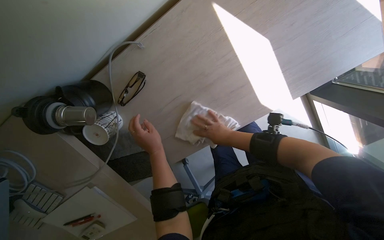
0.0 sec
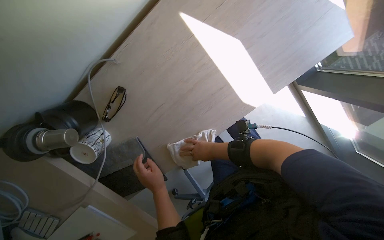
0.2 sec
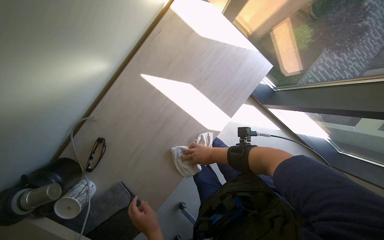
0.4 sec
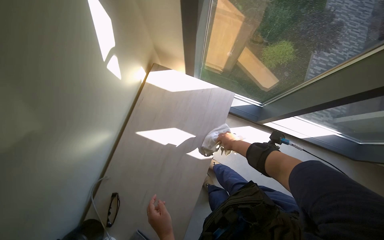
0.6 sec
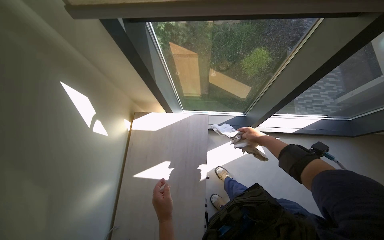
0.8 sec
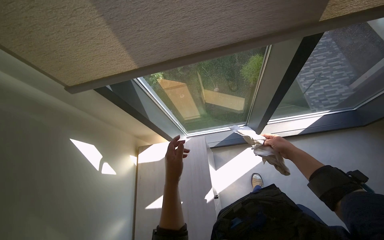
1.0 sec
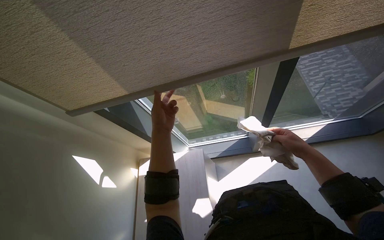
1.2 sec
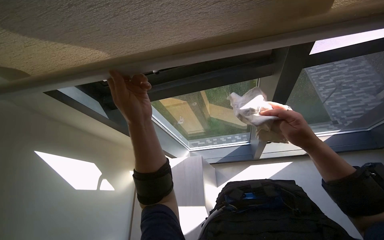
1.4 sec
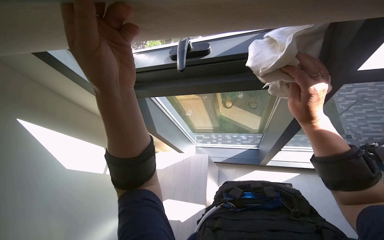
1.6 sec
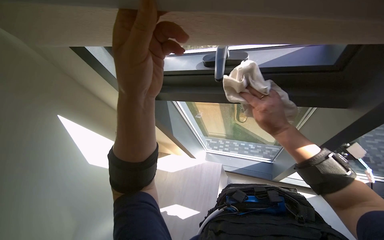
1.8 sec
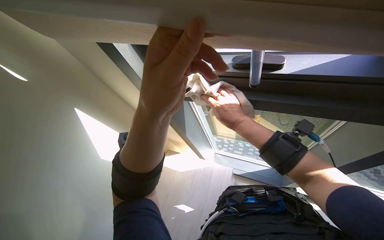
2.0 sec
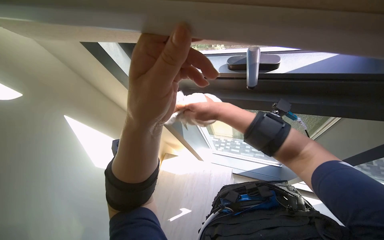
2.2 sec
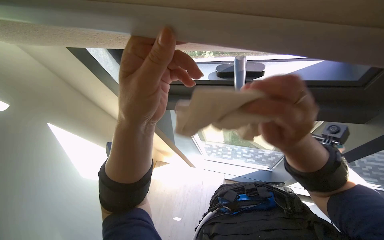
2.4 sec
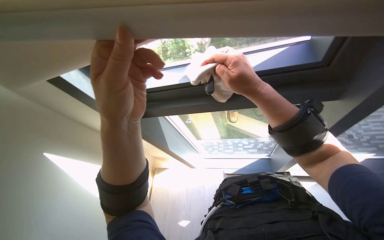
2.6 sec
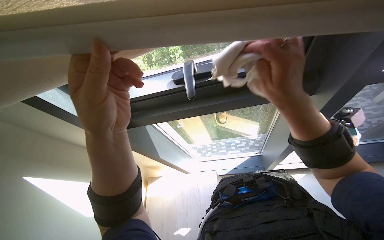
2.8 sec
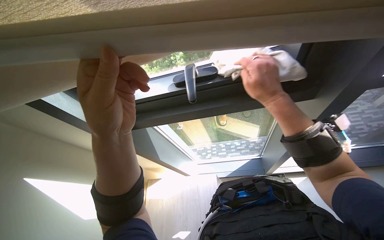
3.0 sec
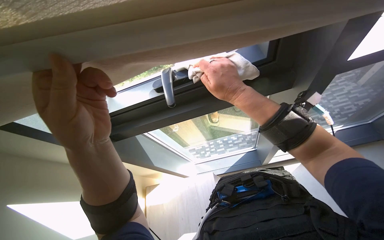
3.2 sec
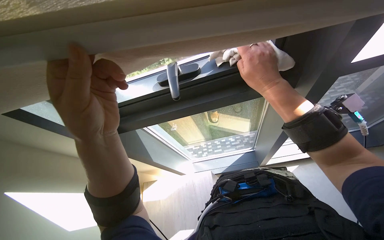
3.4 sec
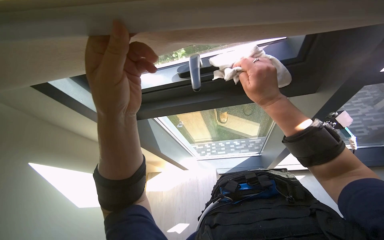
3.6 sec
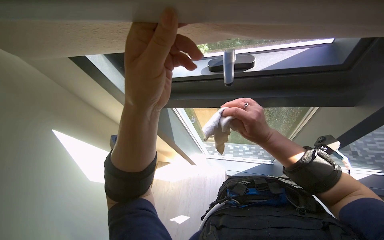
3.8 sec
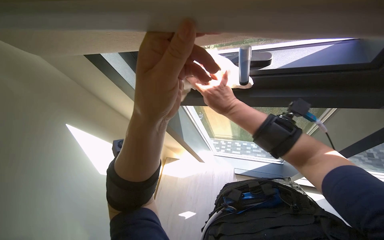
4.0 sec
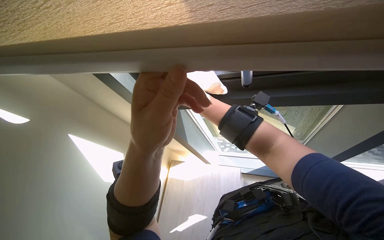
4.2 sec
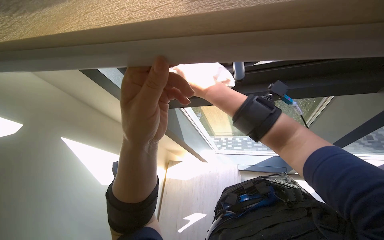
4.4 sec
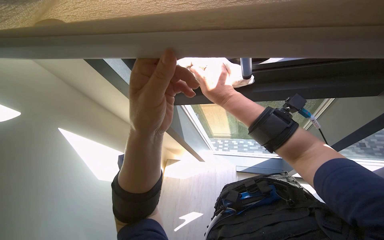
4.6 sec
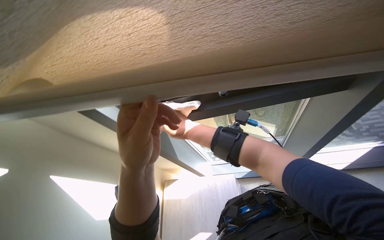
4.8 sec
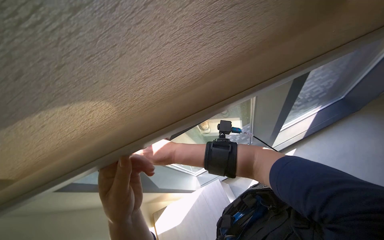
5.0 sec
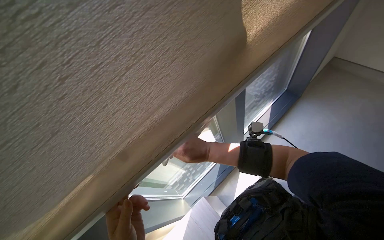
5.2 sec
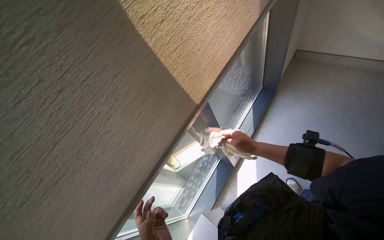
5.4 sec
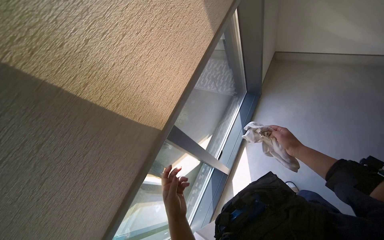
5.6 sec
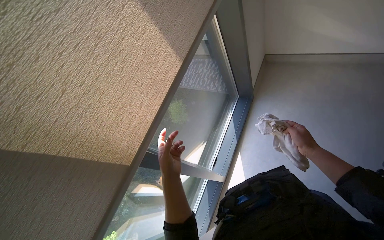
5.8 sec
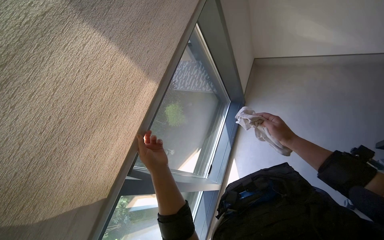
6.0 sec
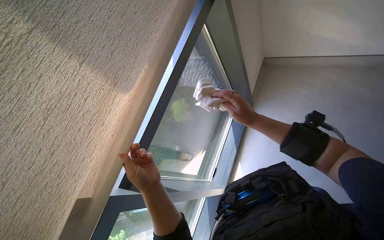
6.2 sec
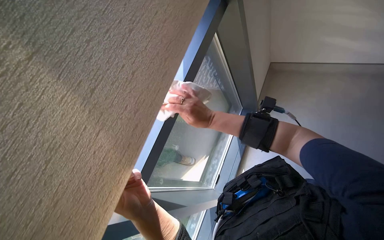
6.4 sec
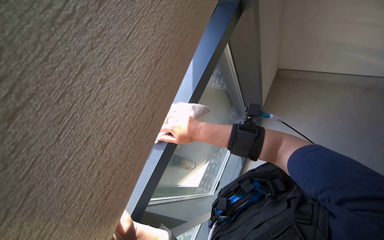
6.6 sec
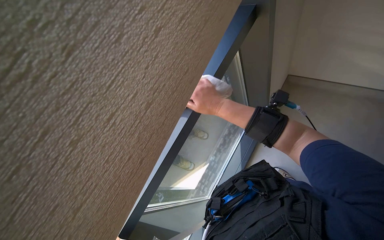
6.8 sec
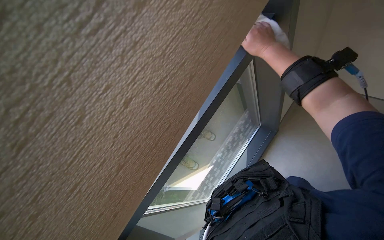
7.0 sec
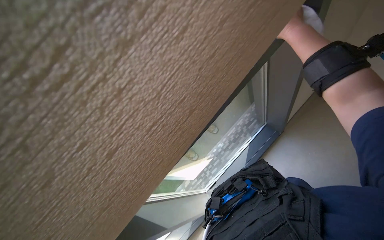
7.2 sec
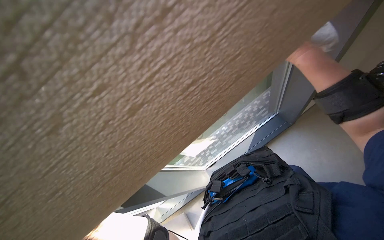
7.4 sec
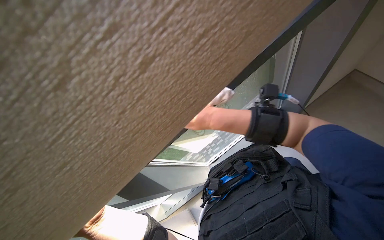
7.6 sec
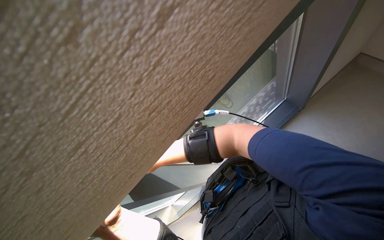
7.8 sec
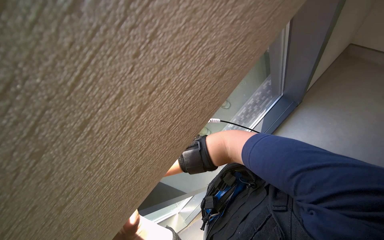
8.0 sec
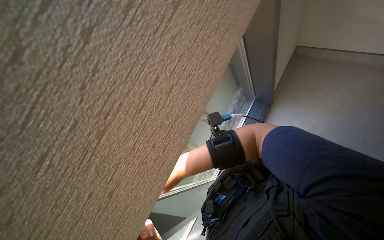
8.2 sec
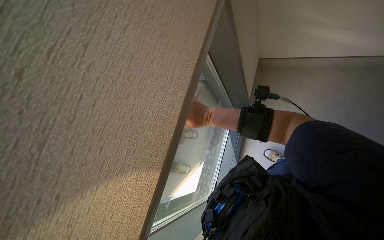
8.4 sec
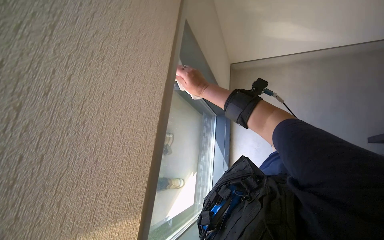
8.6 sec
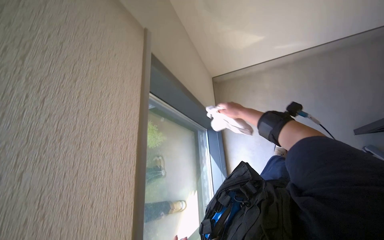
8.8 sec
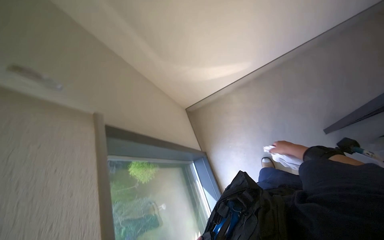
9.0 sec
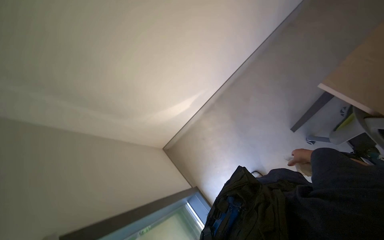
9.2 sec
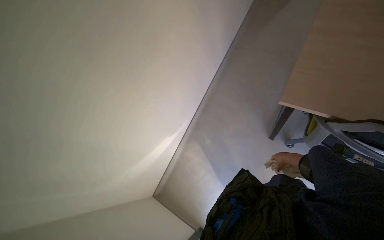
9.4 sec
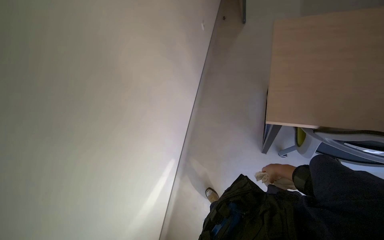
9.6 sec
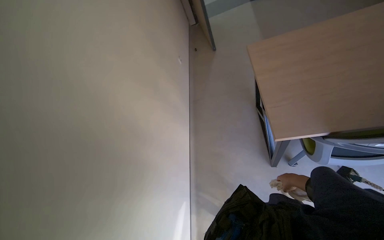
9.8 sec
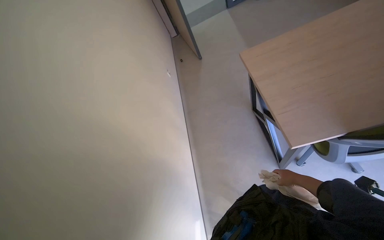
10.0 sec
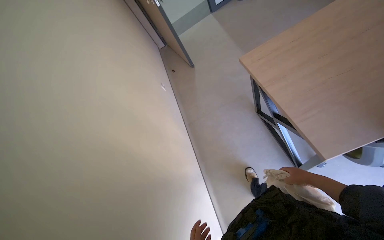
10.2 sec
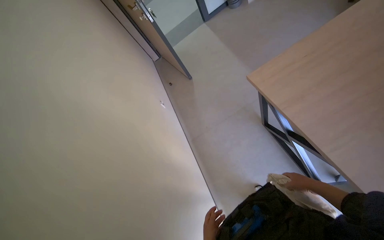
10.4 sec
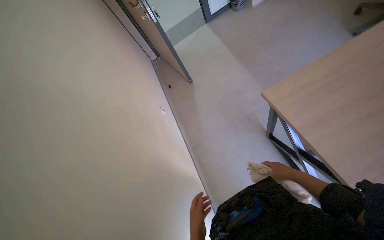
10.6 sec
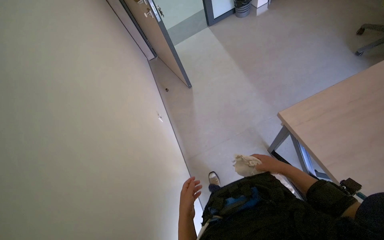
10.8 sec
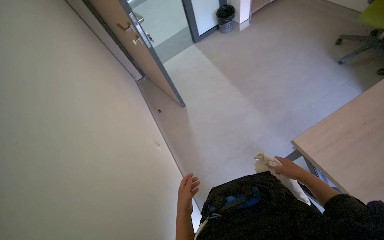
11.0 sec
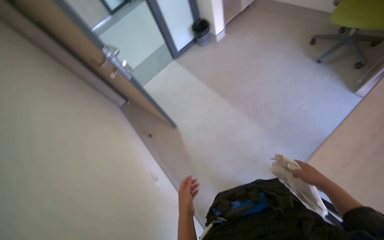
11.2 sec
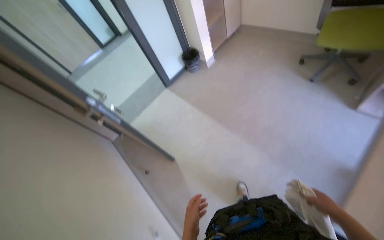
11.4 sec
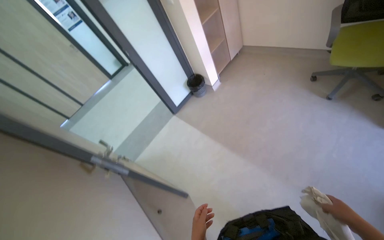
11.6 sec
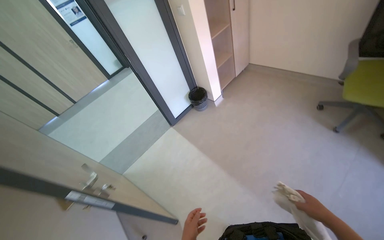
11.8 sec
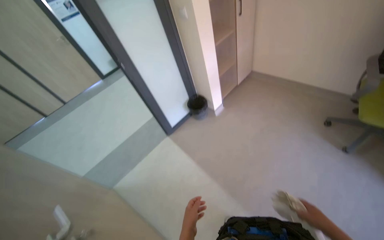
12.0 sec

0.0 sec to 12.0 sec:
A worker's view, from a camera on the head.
Job: wiping surfaces.
The whole recording: Wiping office surfaces. The worker wipes various surfaces in the office, including desks, monitors, window frames, and shelves, with a white cloth.
0.0 sec to 1.6 sec: The wearer moves approximately 70 cm. The camera sweeps to the left, by some 20 degrees. The wearer looks approximately 50 degrees further upward. The scene turns some 60 degrees counterclockwise in the picture.
1.6 sec to 3.0 sec: The right hand moves to the left and up the picture, roughly 15 cm.
3.0 sec to 4.4 sec: The right hand heads to the left, covering approximately 20 cm.
4.4 sec to 6.0 sec: The head turns to the right by roughly 30 degrees. The right hand shifts about 40 cm to the right.
7.6 sec to 9.0 sec: The head rotates approximately 25 degrees to the right. The wearer looks about 20 degrees further upward.
9.0 sec to 10.4 sec: The view tips upward by some 10 degrees. The right hand swings left and right, roughly 15 cm each way, with 2 reversals.
10.4 sec to 12.0 sec: The head travels approximately 1.5 m. The head rotates some 20 degrees to the right. The view tips upward by roughly 15 degrees.

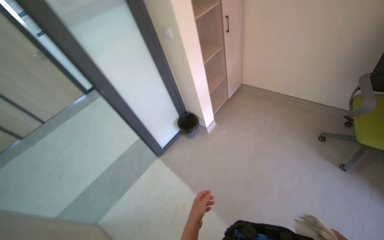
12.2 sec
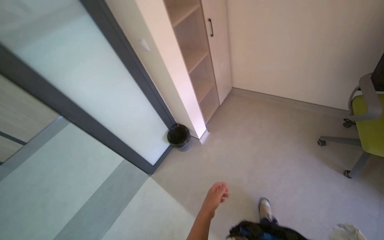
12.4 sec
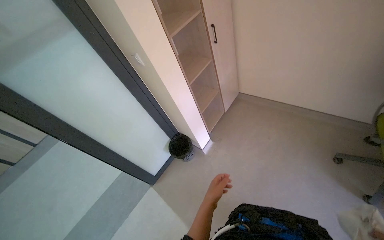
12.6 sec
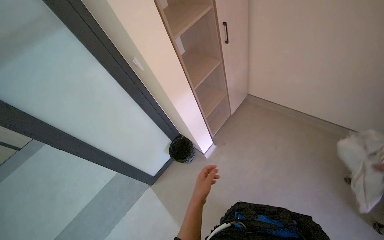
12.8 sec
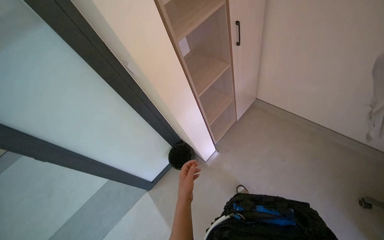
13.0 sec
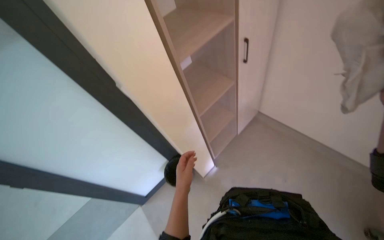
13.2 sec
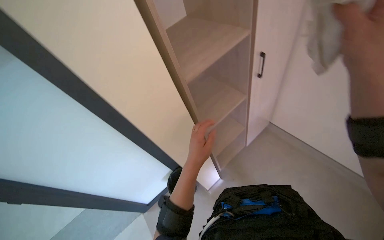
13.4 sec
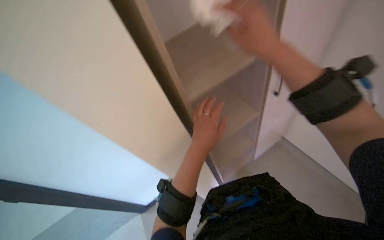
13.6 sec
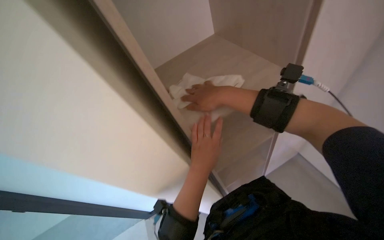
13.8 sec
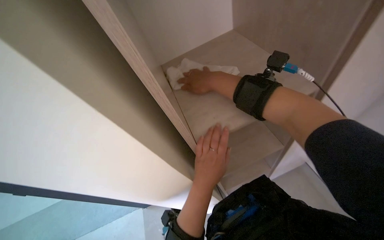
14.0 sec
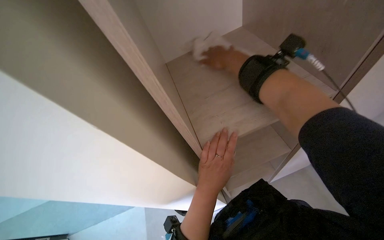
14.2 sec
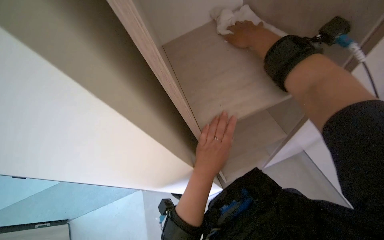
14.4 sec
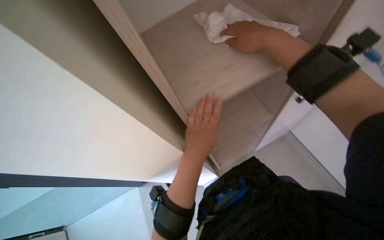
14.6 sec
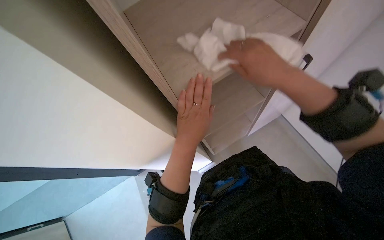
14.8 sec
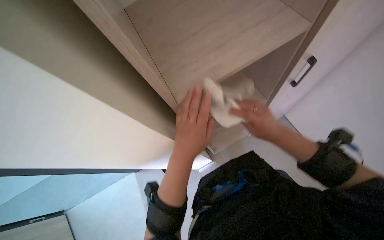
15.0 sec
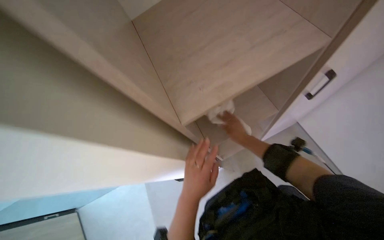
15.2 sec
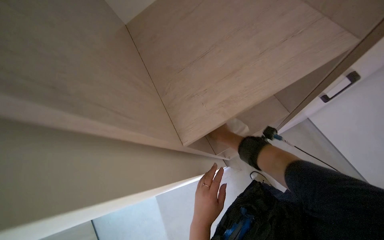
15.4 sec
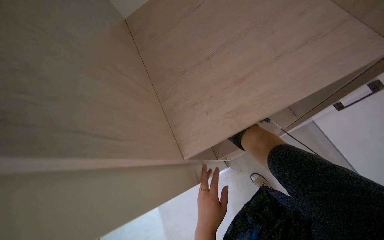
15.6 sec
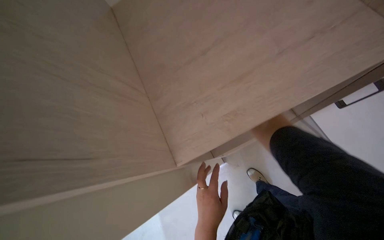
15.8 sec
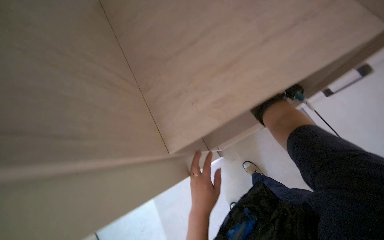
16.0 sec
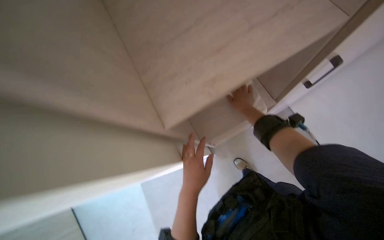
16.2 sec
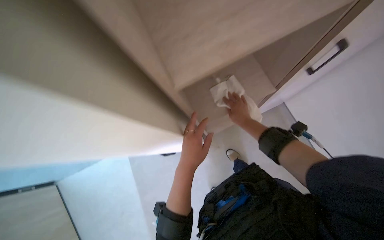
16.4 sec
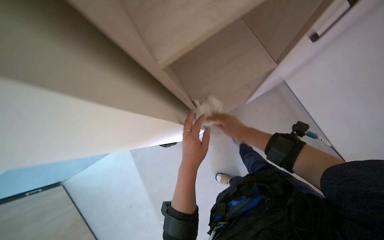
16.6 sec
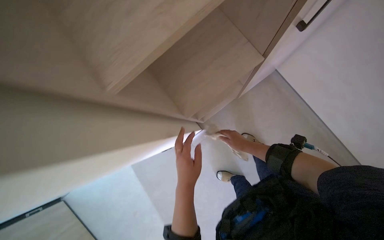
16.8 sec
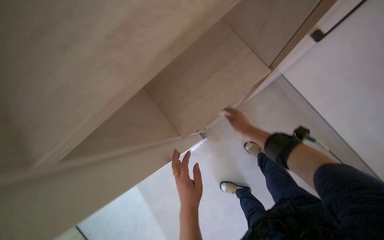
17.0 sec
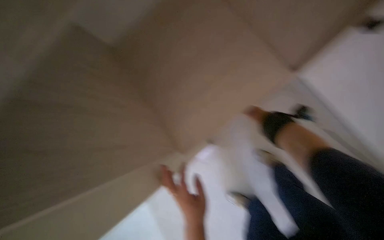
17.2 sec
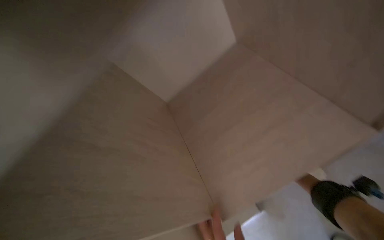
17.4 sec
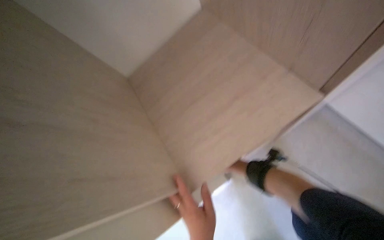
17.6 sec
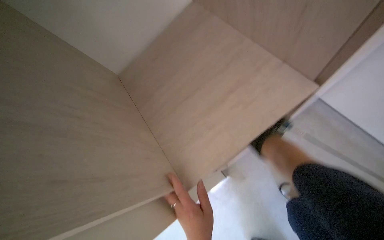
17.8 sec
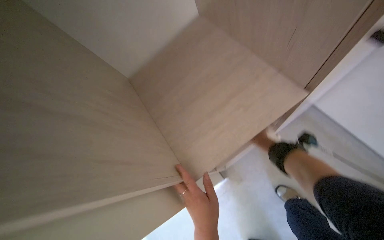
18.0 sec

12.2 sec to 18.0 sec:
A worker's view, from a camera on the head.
Job: wiping surfaces.
The whole recording: Wiping office surfaces. The worker wipes various surfaces in the office, including desks, monitors, window frames, and shelves, with a white cloth.
12.2 sec to 13.6 sec: The head travels some 50 cm. The head rotates some 25 degrees to the left.
13.6 sec to 15.0 sec: The right hand is displaced down the picture, to the right and farther from the camera by roughly 35 cm.
15.0 sec to 16.6 sec: The left hand reaches some 15 cm down the picture, then returns.
16.6 sec to 18.0 sec: The view swings about 20 degrees to the left.

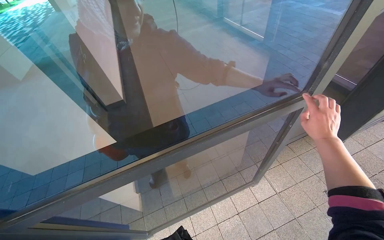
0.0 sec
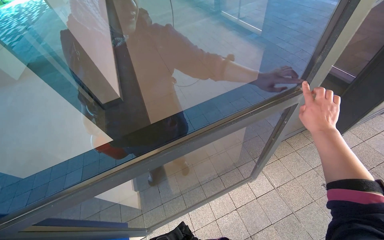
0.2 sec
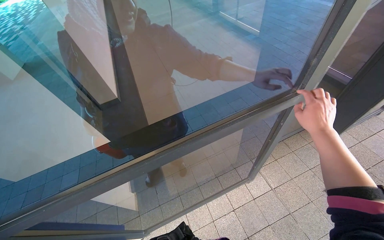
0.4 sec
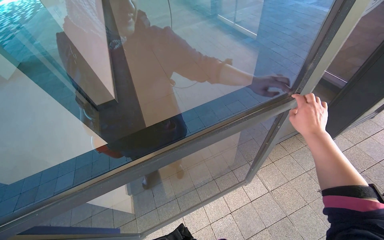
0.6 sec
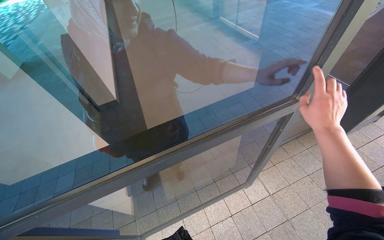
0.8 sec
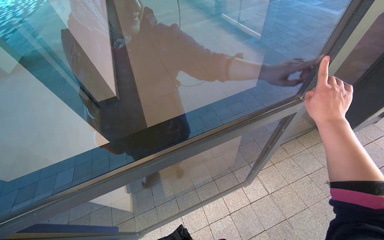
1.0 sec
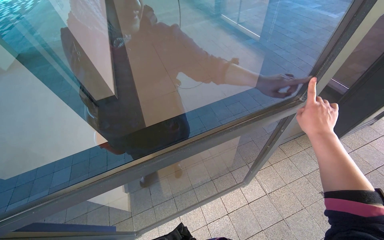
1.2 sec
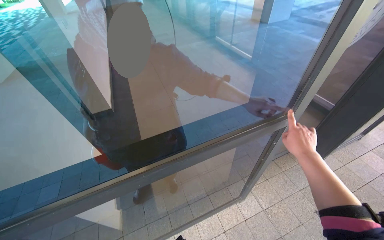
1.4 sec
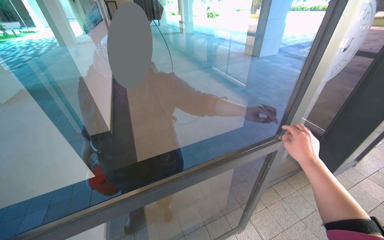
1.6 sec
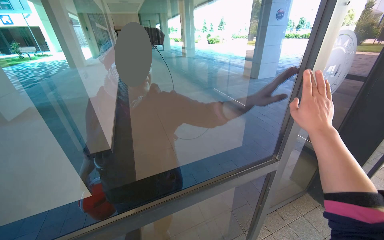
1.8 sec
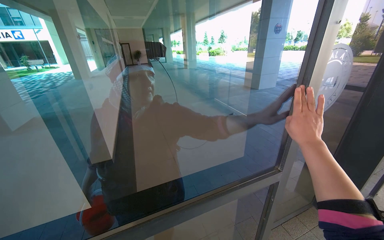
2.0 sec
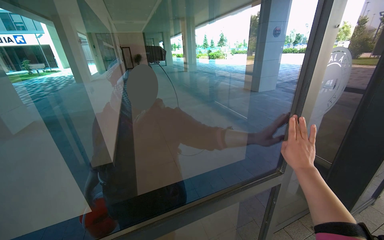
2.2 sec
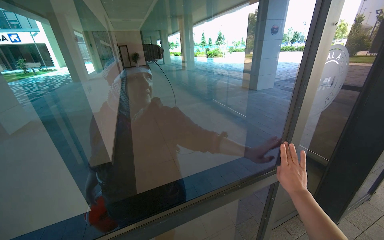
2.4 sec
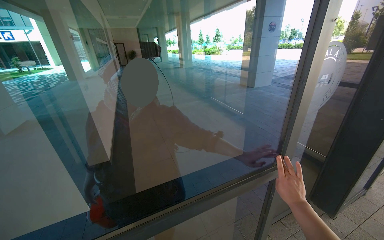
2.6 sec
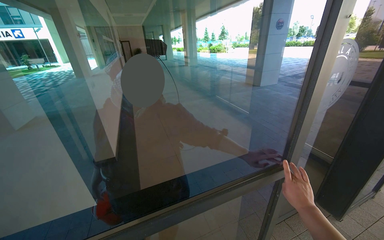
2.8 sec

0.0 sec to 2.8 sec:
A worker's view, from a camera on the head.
Job: wiping surfaces.
The whole recording: Wiping glass door frame. The worker wipes the frame of the glass door with their hand.
1.4 sec to 2.8 sec: The view tips upward by some 20 degrees.
